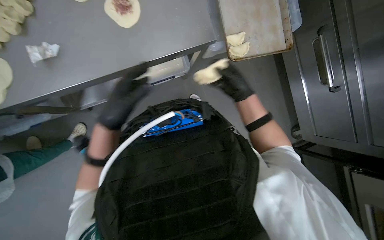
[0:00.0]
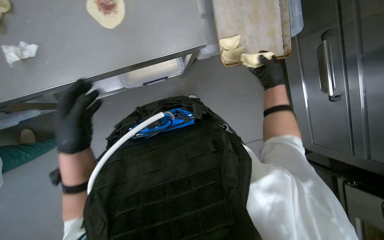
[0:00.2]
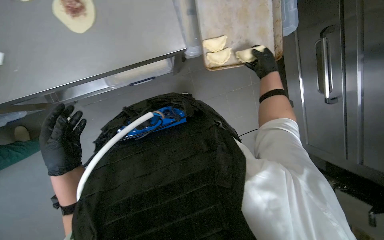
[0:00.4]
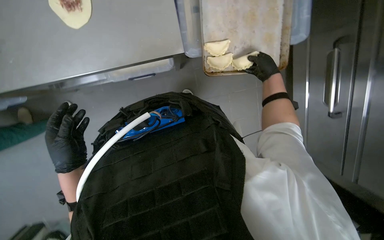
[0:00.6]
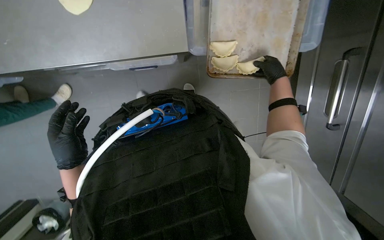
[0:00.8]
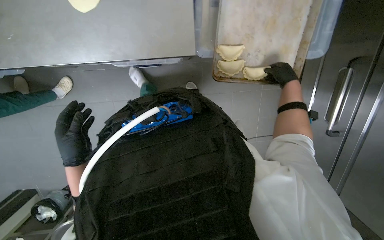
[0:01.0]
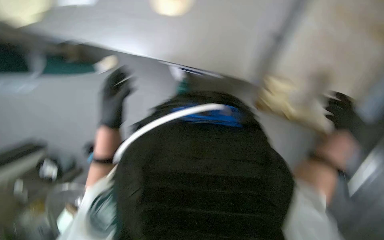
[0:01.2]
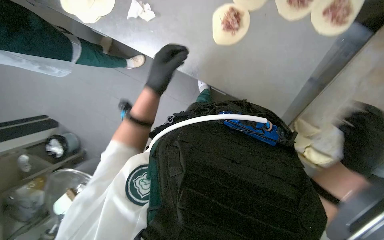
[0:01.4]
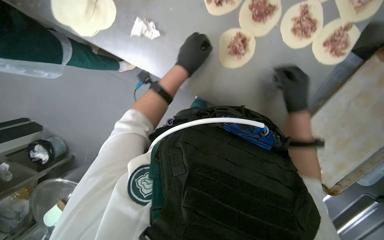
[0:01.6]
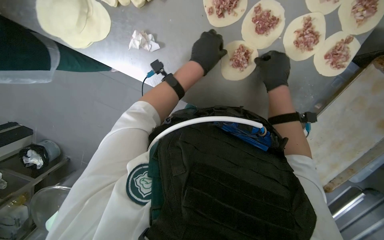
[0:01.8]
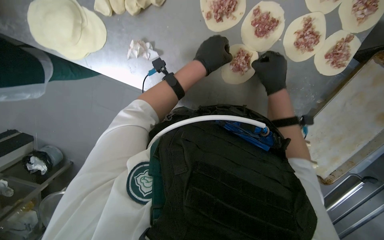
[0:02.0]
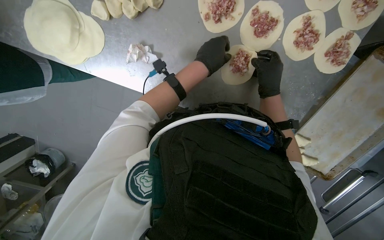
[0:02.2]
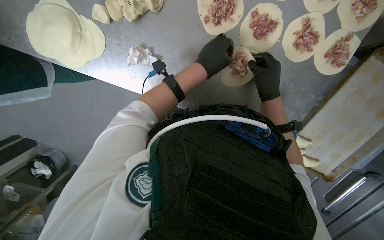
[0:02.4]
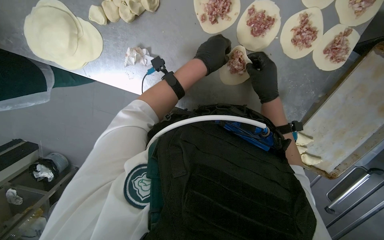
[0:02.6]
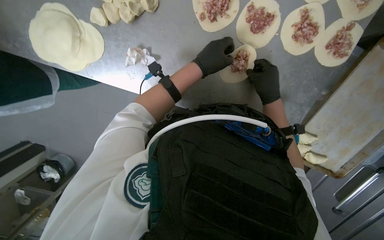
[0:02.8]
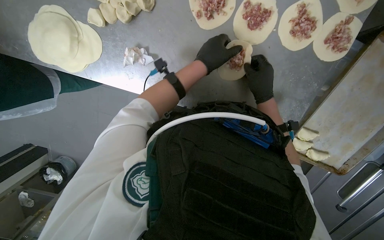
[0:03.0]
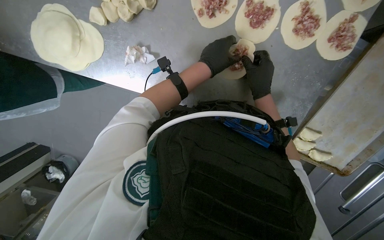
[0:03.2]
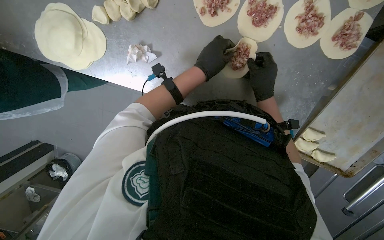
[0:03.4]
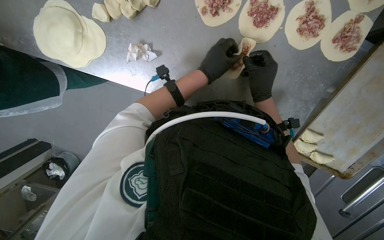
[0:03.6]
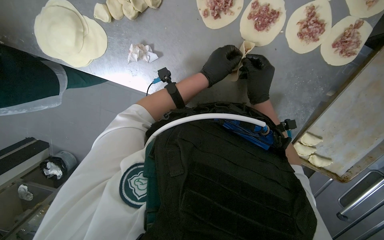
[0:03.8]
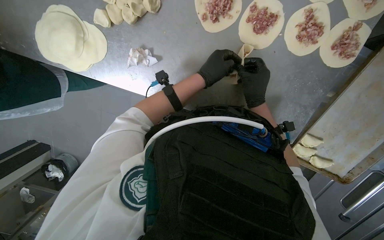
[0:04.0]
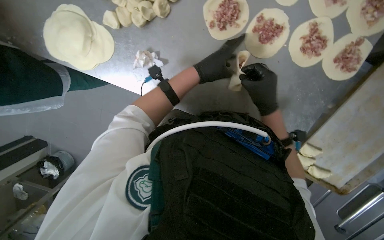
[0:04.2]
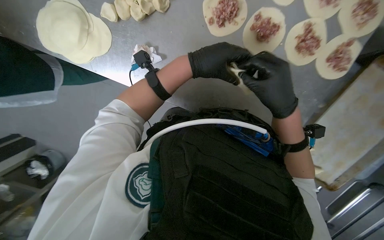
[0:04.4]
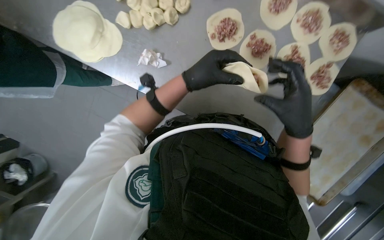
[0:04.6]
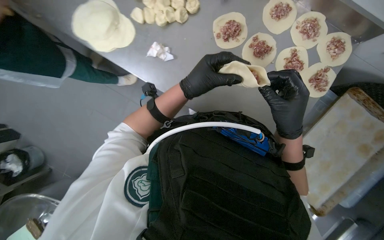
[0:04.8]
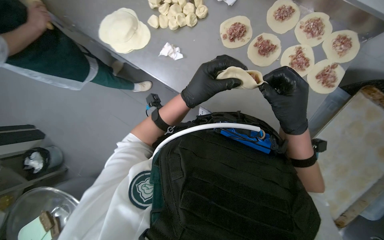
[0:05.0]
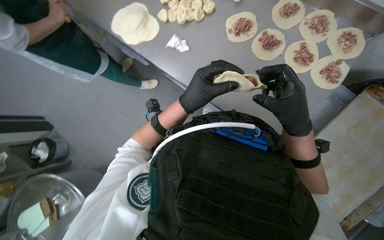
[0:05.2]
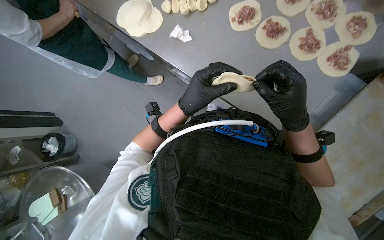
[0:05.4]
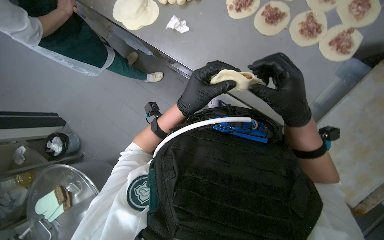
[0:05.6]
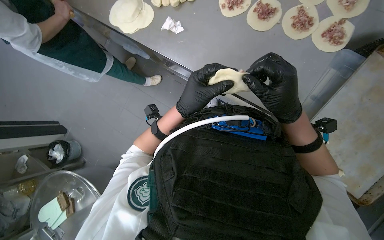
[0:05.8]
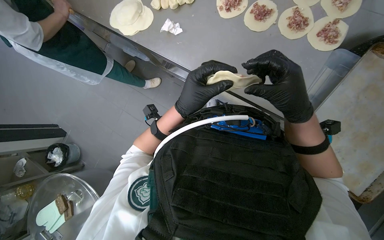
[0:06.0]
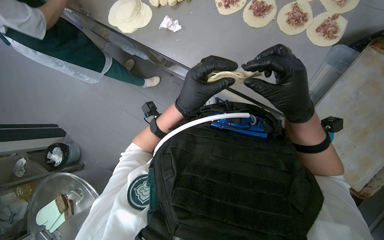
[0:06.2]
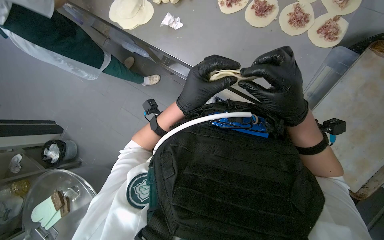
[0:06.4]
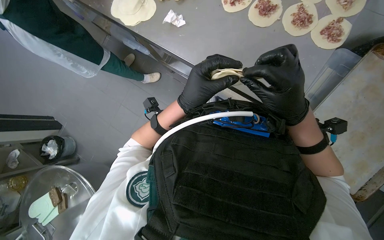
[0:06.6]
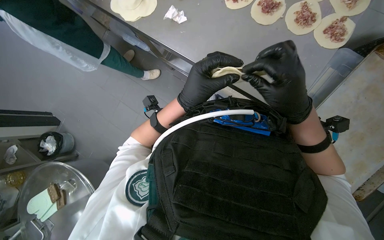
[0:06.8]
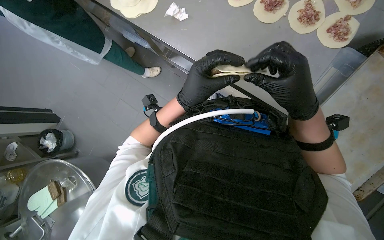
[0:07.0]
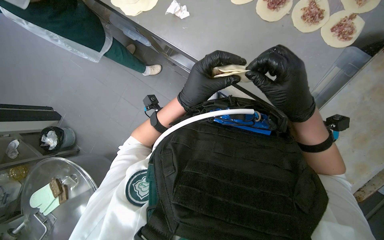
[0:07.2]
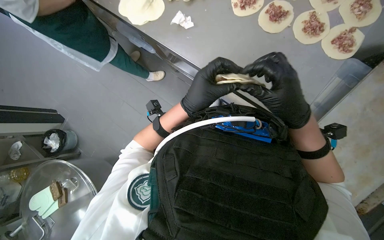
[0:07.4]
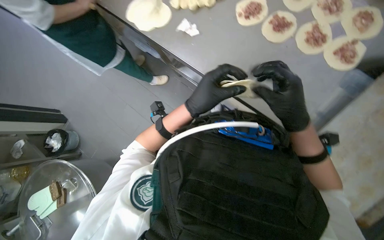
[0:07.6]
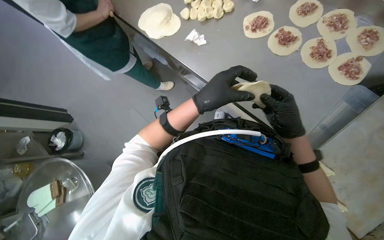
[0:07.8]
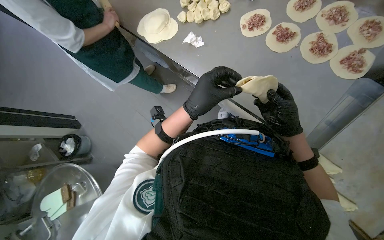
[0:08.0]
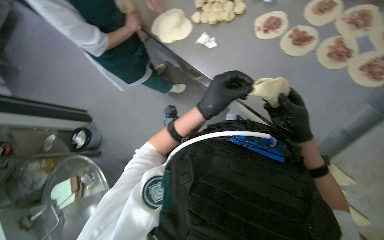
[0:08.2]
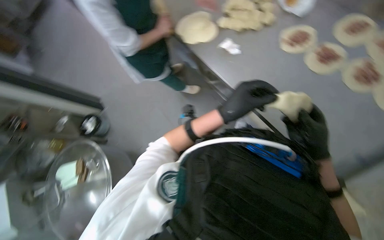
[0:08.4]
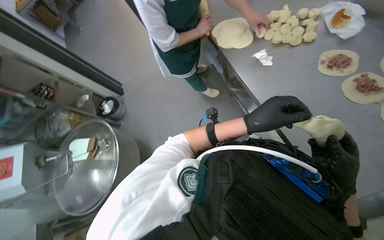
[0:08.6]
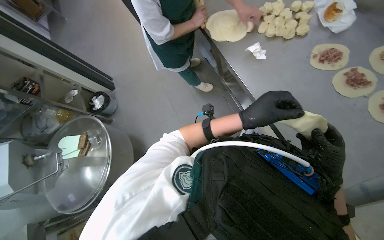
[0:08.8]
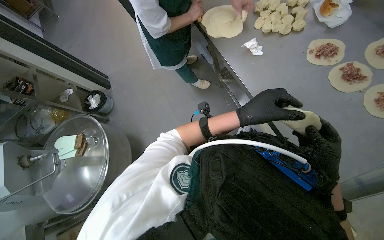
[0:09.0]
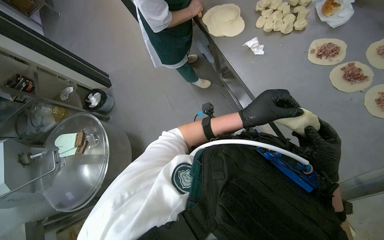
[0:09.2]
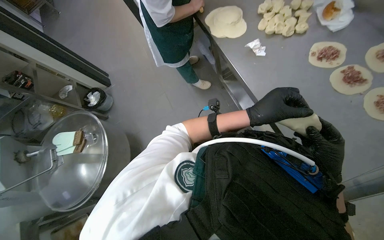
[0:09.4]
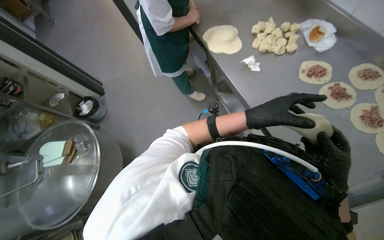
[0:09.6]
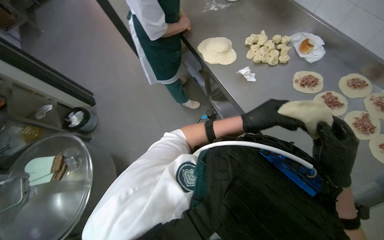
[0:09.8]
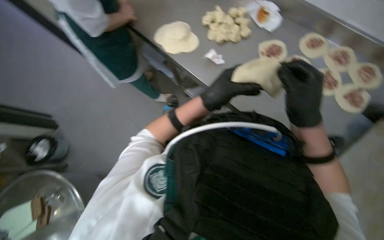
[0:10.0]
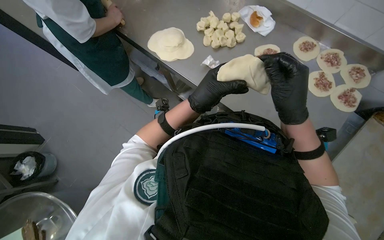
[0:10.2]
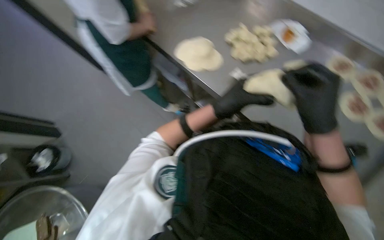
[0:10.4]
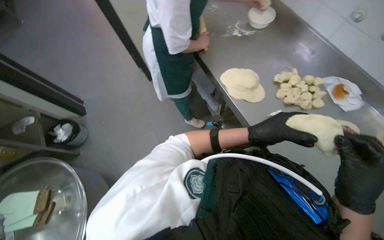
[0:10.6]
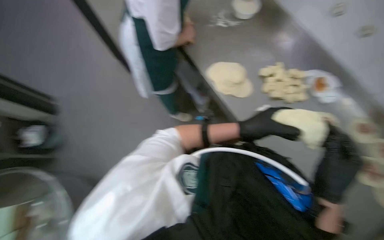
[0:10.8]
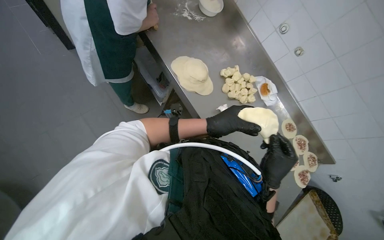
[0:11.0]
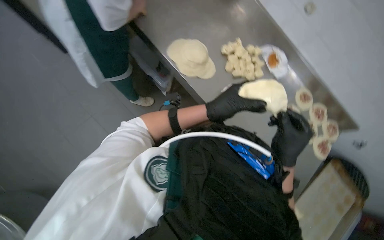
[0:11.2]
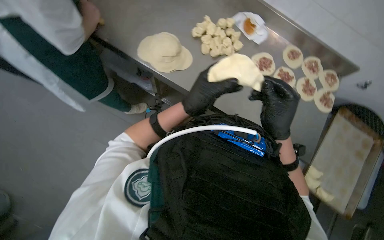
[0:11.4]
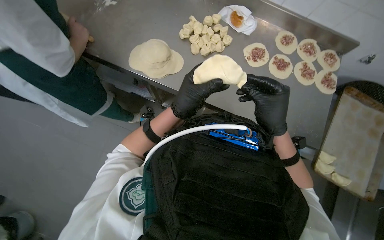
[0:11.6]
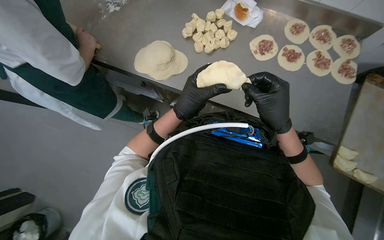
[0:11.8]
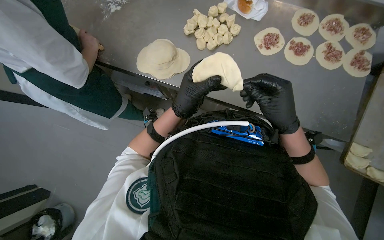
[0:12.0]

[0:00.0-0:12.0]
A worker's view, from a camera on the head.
Job: preparing food.
The whole recording: Making meat dumplings. The worker adds meat filling to dough circles, folds them, and places them on a tray.
0:00.0 to 0:01.6: The left hand heads to the right and up the picture, covering roughly 40 cm. Meanwhile the right hand swings up and down the picture, approximately 30 cm each way, with 2 reversals.
0:01.6 to 0:03.0: The right hand moves to the left, approximately 10 cm.
0:03.0 to 0:04.4: The right hand travels nearer to the camera by about 15 cm.
0:04.4 to 0:06.0: The left hand shifts about 10 cm down the picture.
0:06.0 to 0:07.6: The hands work in one place, with small movements.
0:09.0 to 0:10.4: The wearer looks some 20 degrees further to the right. The right hand is displaced up the picture by some 10 cm.

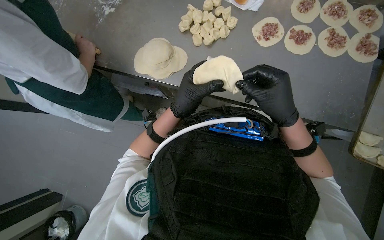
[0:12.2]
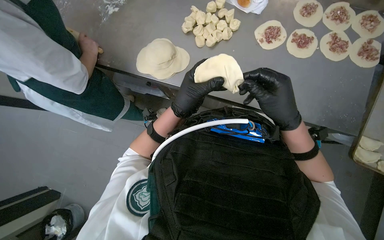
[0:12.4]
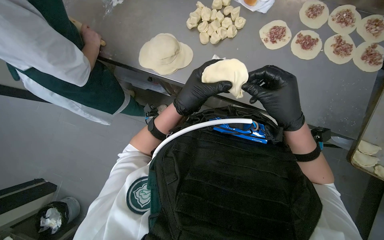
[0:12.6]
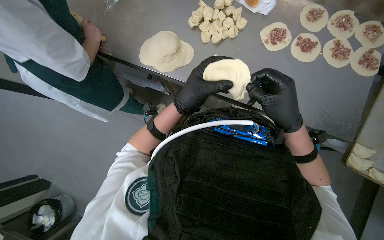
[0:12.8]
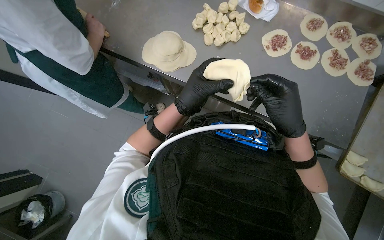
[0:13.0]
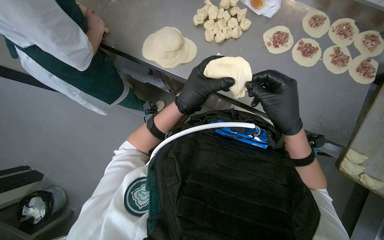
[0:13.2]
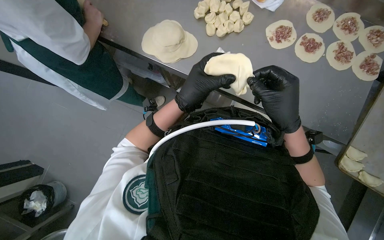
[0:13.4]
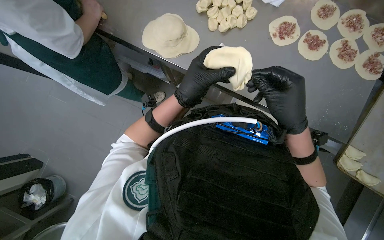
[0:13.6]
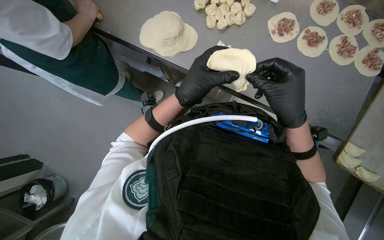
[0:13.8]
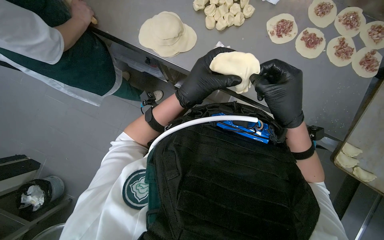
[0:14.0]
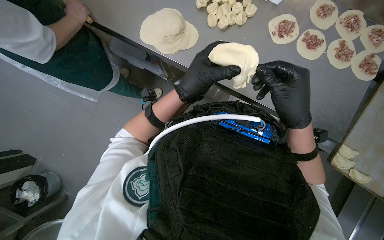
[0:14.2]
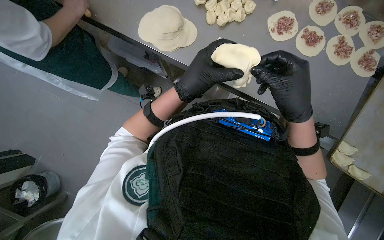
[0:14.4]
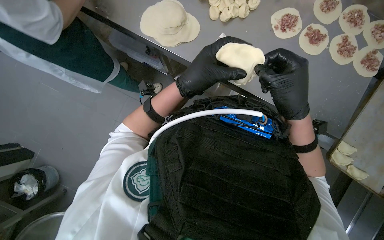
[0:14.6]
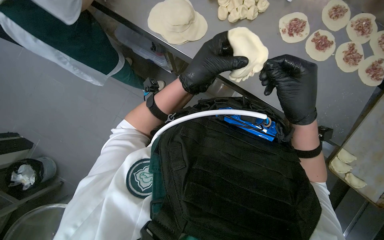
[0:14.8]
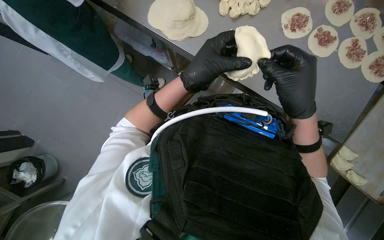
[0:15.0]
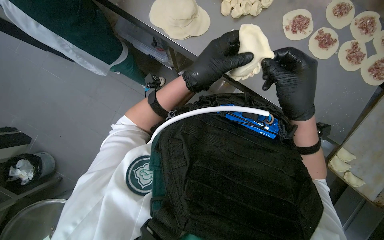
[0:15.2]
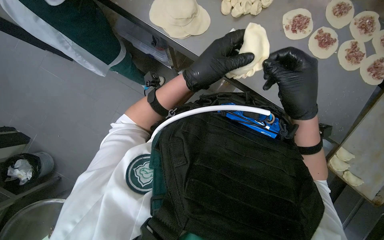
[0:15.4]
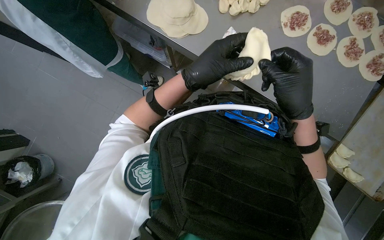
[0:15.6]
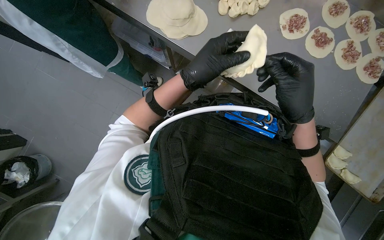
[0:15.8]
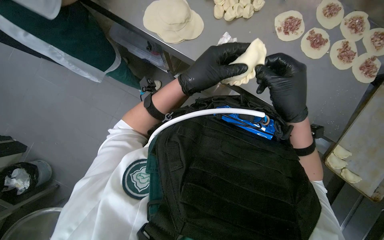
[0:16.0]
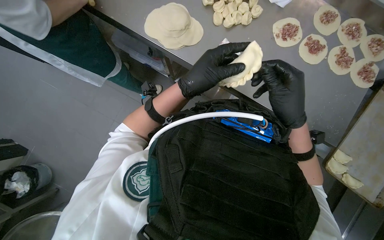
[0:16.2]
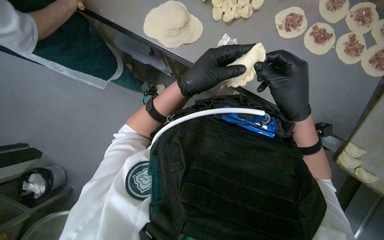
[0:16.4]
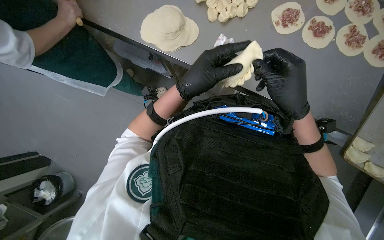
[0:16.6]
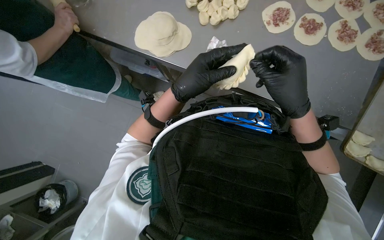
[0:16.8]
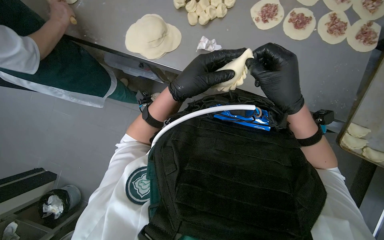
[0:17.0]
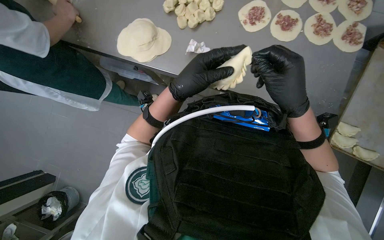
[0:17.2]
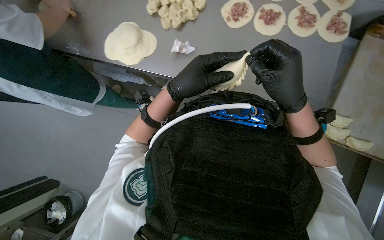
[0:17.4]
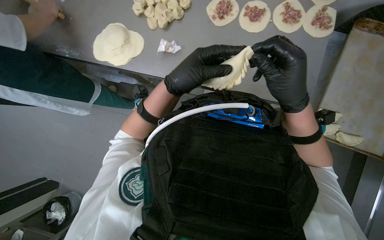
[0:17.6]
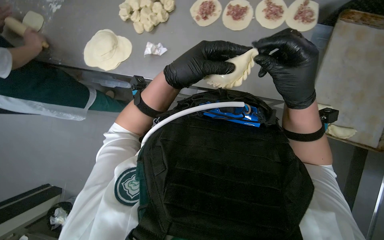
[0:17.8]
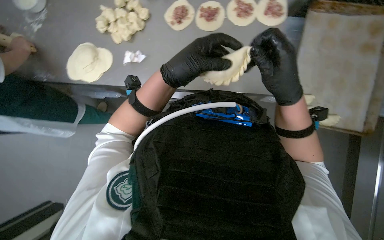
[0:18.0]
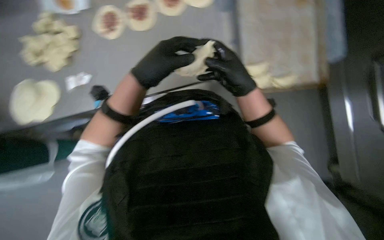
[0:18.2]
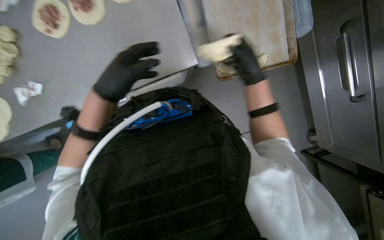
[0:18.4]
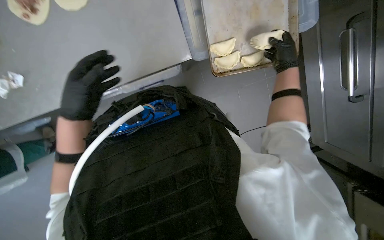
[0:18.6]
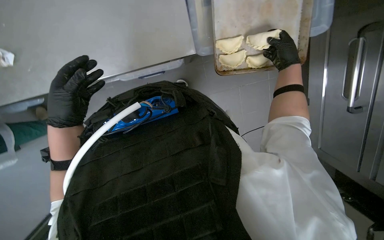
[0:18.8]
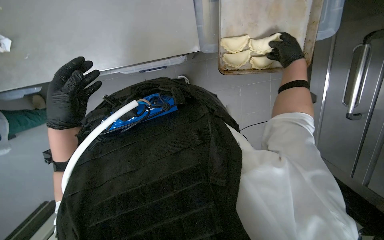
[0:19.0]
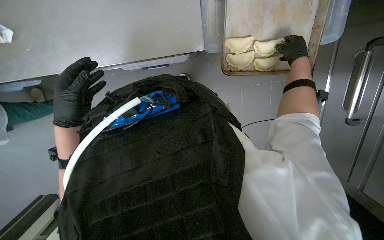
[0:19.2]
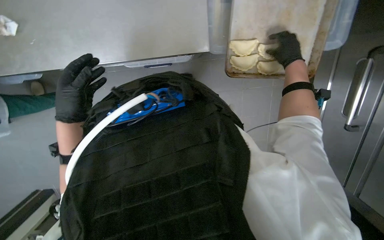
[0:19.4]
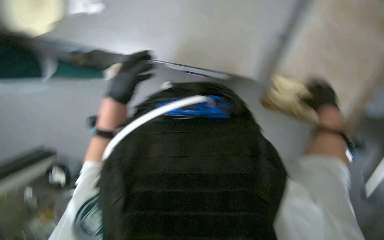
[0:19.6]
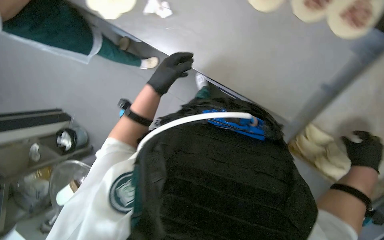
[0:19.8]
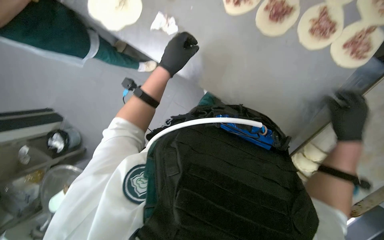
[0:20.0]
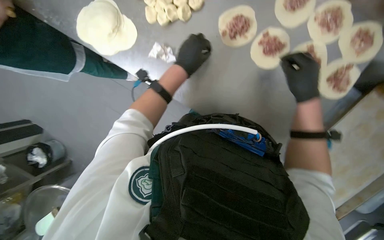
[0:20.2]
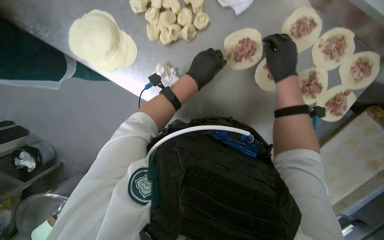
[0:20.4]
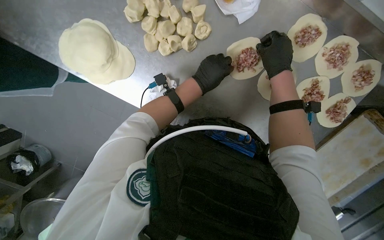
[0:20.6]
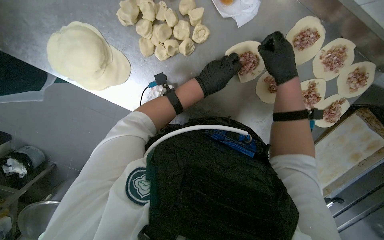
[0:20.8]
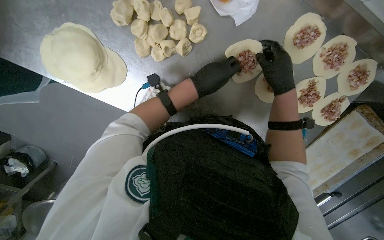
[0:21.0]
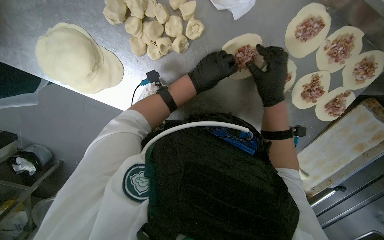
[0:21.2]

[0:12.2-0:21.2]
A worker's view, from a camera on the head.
Job: preparing food.
The whole recording: Making meat dumplings. The worker adds meat filling to dough circles, folds them, and places them on a tray.
0:12.2 to 0:13.8: The hands stay close to where they were, moving slightly.
0:13.8 to 0:16.6: The hands work in one place, with small movements.
0:16.6 to 0:18.2: The scene rotates counterclockwise by approximately 40 degrees.
0:18.2 to 0:19.8: Everything in view rotates some 50 degrees clockwise.
0:19.8 to 0:21.2: The left hand heads to the right, covering approximately 15 cm; the right hand moves up the picture and to the left, approximately 40 cm.
